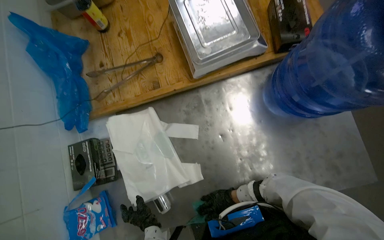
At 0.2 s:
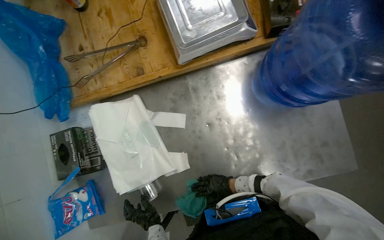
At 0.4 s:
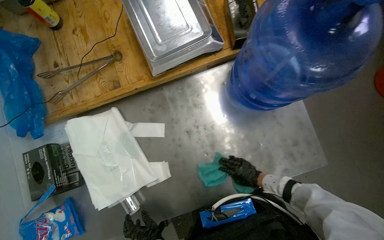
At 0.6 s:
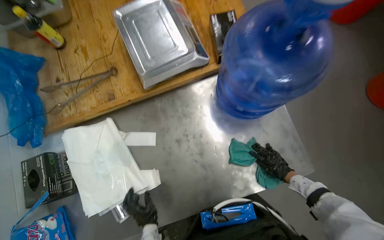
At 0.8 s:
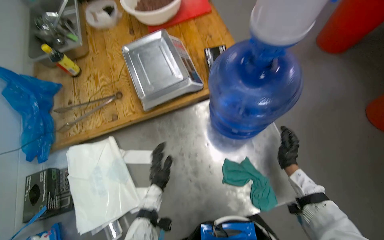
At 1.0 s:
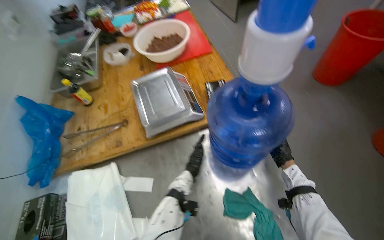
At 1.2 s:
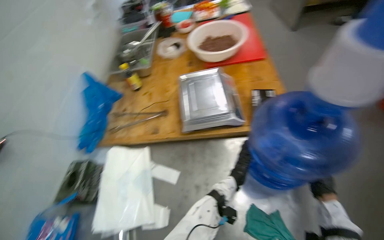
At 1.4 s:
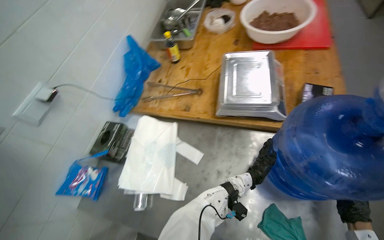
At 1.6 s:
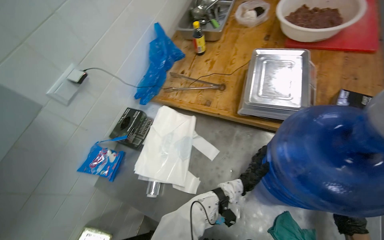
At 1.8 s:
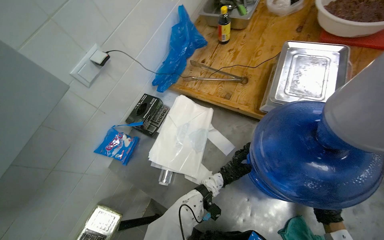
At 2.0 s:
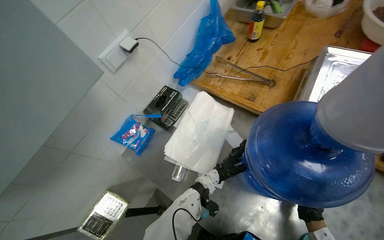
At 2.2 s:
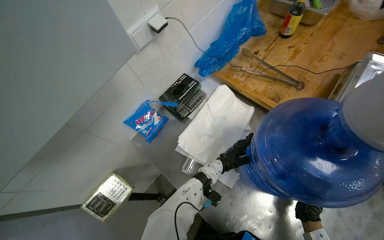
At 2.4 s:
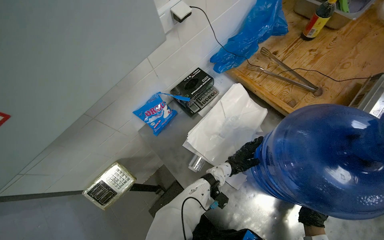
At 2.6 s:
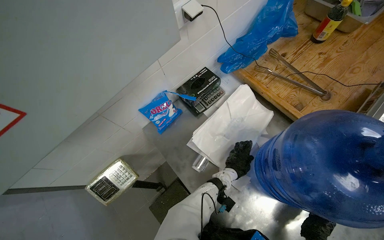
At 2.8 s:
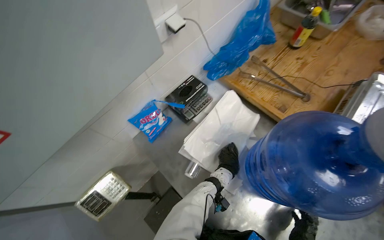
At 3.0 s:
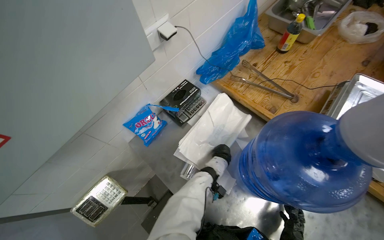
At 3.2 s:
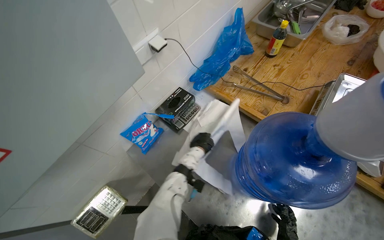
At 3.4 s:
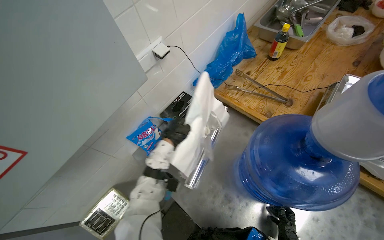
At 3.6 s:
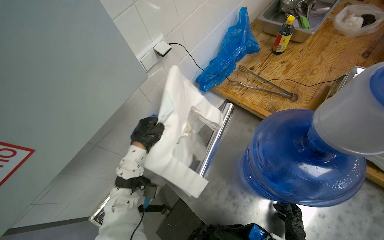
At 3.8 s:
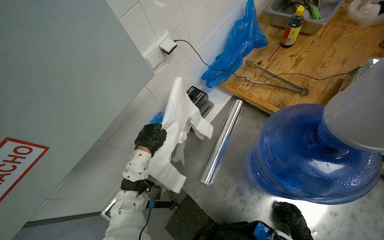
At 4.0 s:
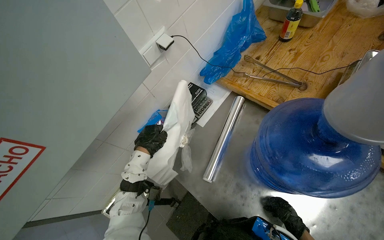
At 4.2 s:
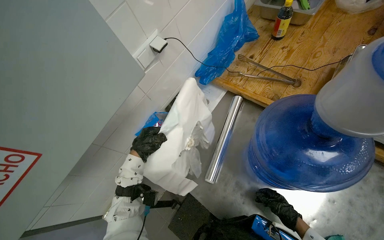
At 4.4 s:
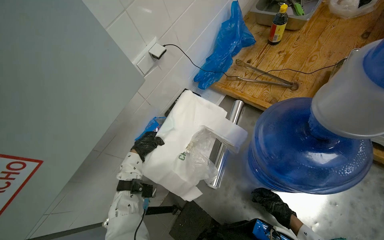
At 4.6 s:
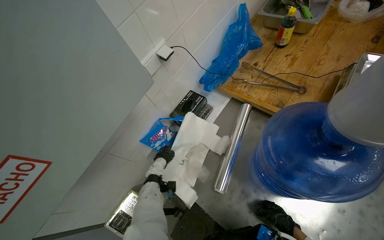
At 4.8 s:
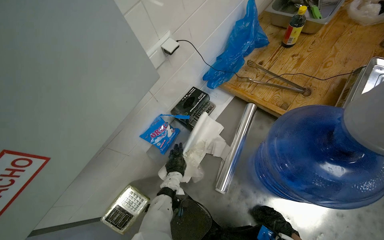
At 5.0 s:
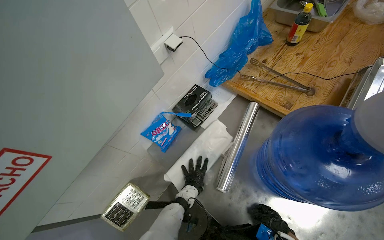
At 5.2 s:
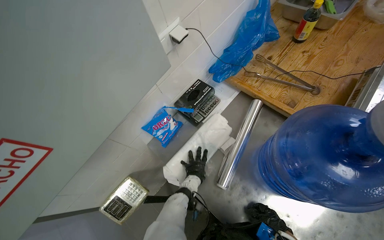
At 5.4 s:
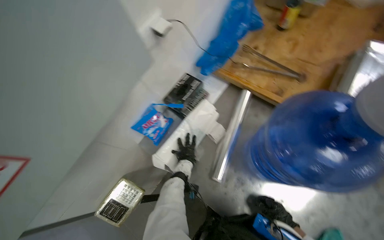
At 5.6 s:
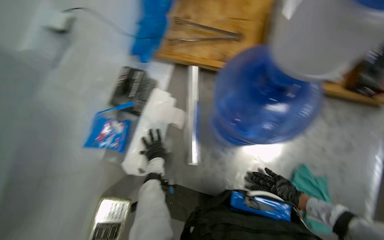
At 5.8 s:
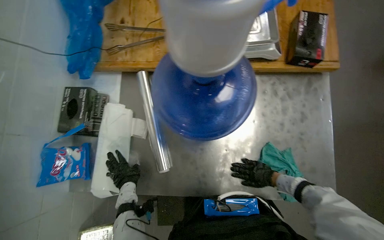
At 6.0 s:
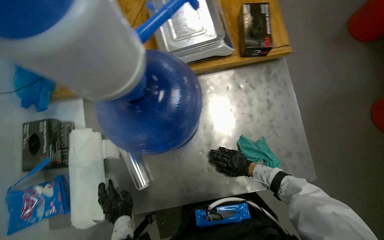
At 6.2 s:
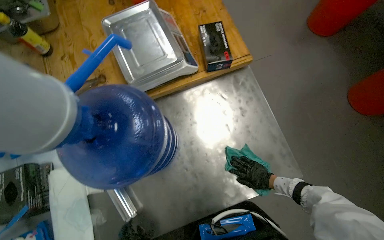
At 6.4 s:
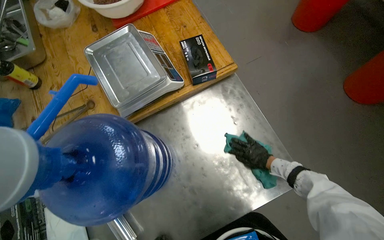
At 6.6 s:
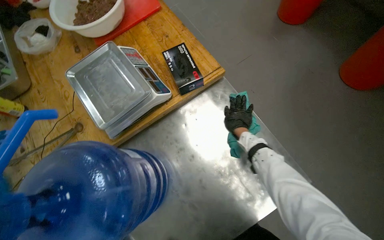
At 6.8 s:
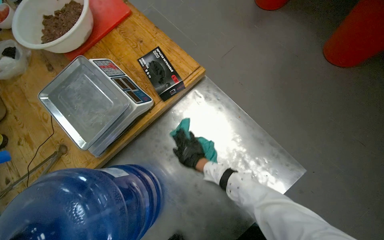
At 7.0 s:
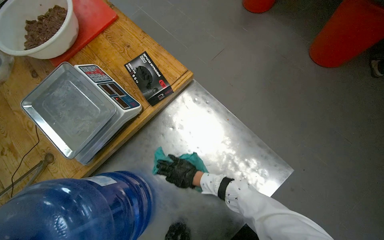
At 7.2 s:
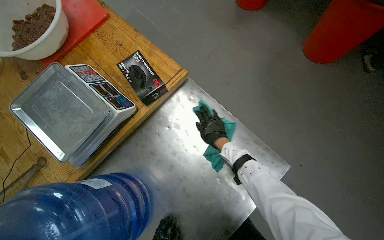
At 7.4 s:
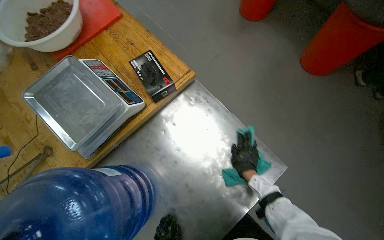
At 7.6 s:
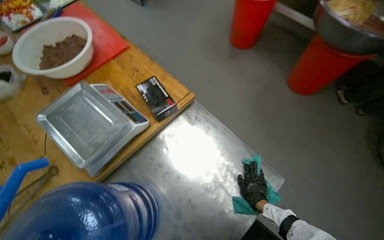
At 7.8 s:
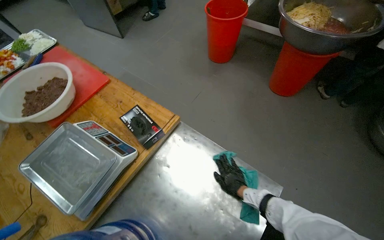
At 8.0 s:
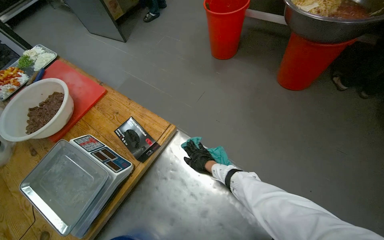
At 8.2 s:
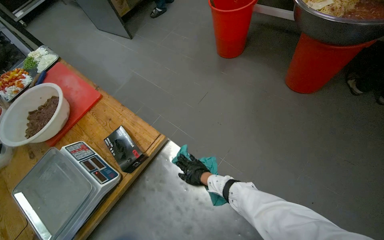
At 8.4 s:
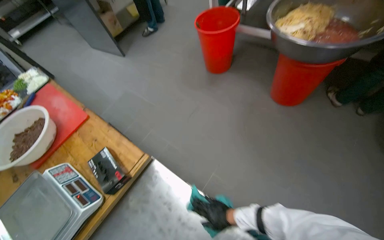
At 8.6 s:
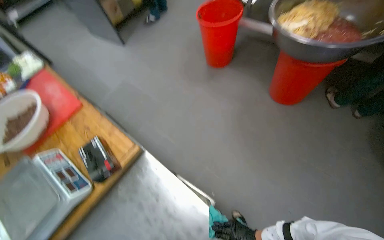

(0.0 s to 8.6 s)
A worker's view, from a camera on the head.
Job: cleaning kitchen.
The whole recording: Wiping kitchen table and supplies. The worker wipes a stainless steel table and various supplies on it with a cloth.
0.0 s - 1.4 s: The head rotates about 30 degrees to the left. The wearer looks approximately 15 degrees further upward.
1.4 s - 2.8 s: The wearer looks approximately 10 degrees further downward. Everything in view rotates about 30 degrees clockwise.
4.4 s - 5.8 s: The head turns to the right by roughly 35 degrees. The view tilts about 15 degrees downward.
5.8 s - 7.2 s: The scene turns about 45 degrees counterclockwise in the picture.
7.2 s - 8.6 s: The wearer looks some 15 degrees further upward. The right hand goes up and down the picture, roughly 30 cm each way, reversing 2 times.

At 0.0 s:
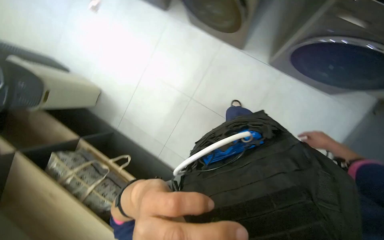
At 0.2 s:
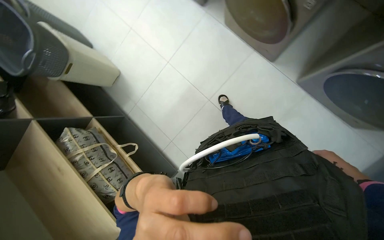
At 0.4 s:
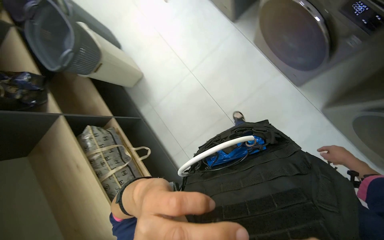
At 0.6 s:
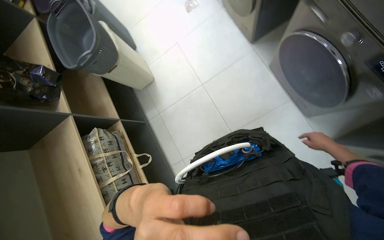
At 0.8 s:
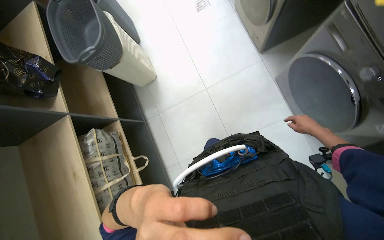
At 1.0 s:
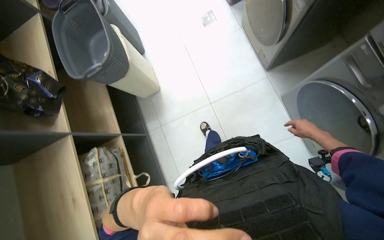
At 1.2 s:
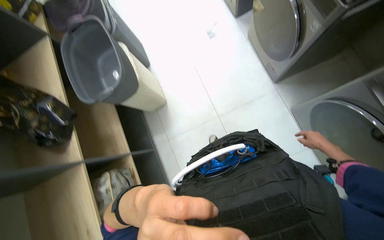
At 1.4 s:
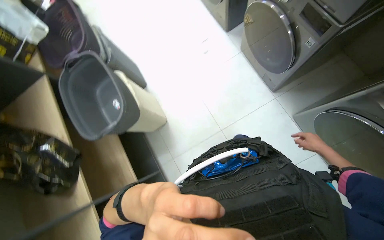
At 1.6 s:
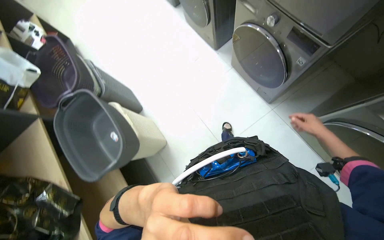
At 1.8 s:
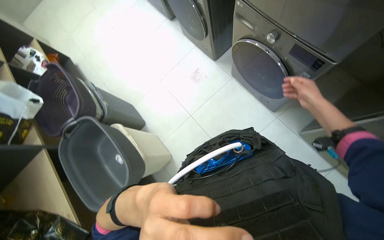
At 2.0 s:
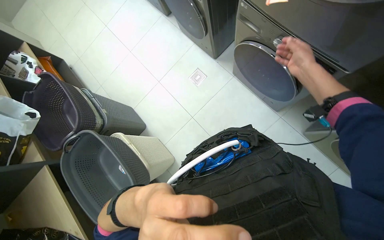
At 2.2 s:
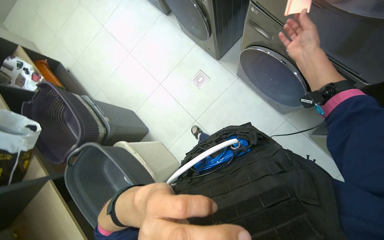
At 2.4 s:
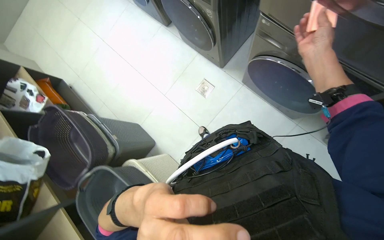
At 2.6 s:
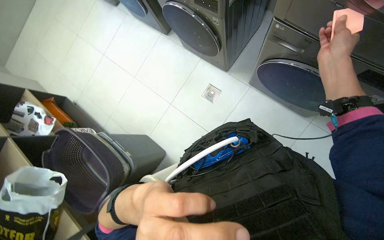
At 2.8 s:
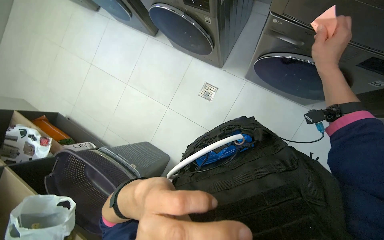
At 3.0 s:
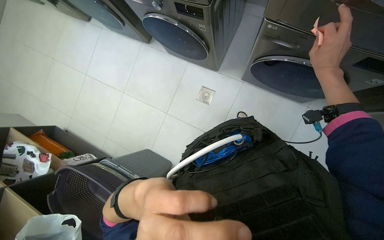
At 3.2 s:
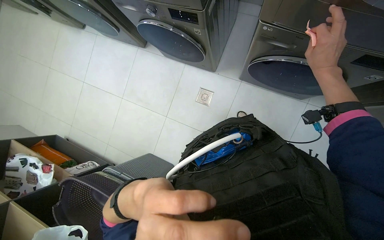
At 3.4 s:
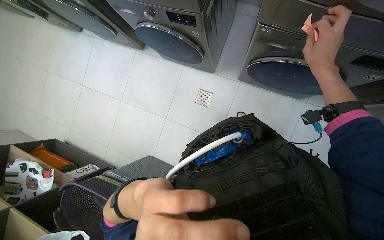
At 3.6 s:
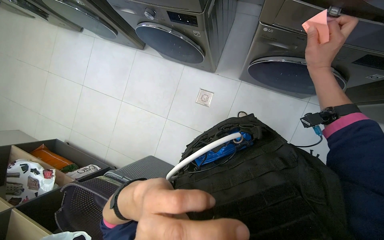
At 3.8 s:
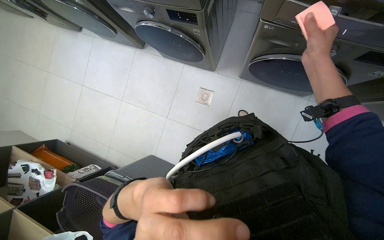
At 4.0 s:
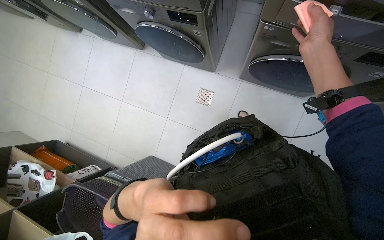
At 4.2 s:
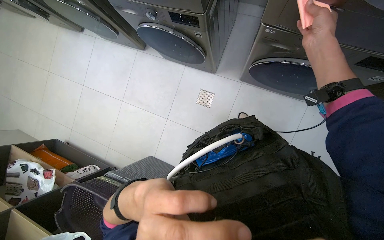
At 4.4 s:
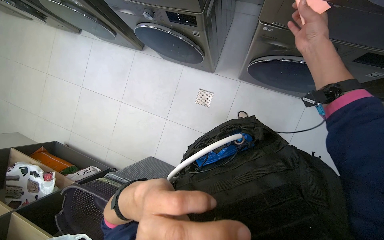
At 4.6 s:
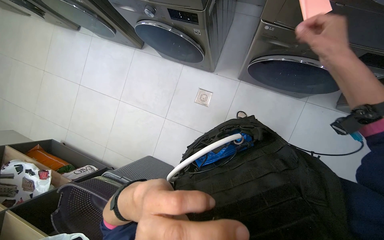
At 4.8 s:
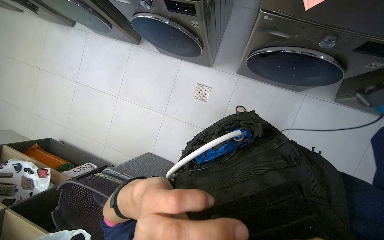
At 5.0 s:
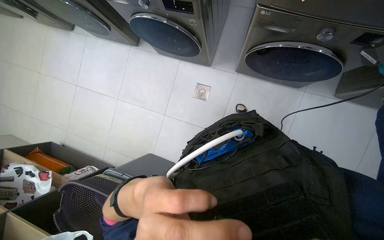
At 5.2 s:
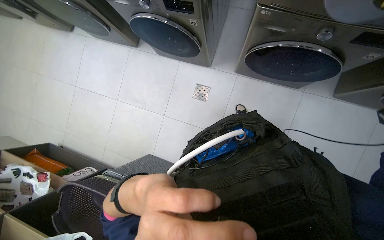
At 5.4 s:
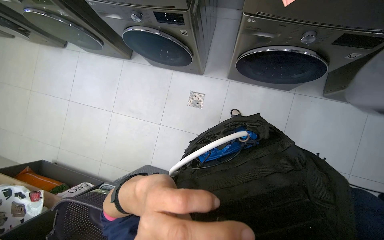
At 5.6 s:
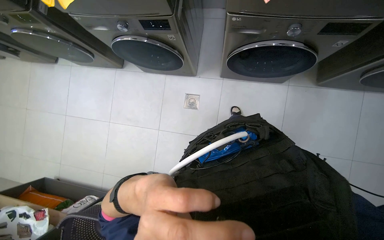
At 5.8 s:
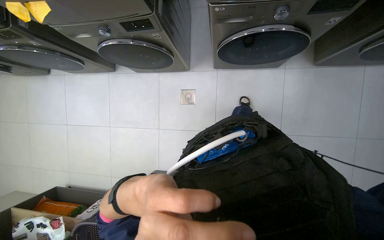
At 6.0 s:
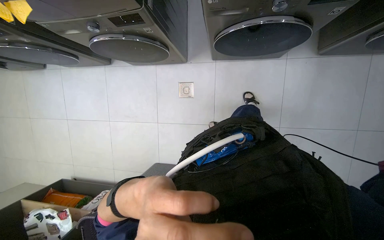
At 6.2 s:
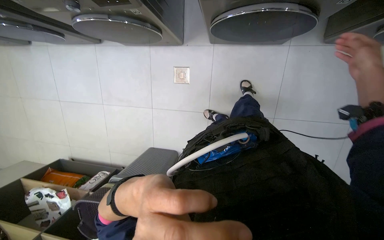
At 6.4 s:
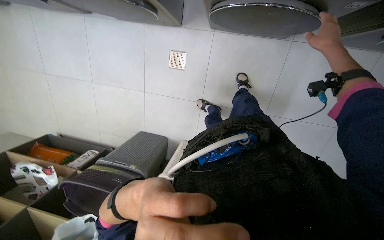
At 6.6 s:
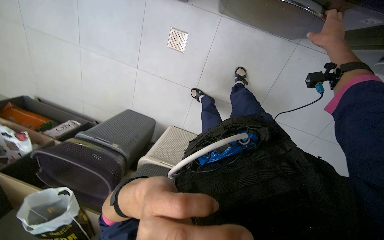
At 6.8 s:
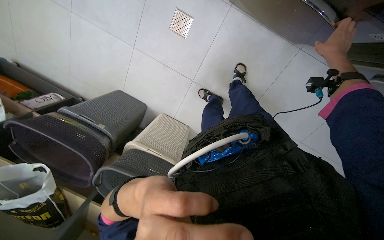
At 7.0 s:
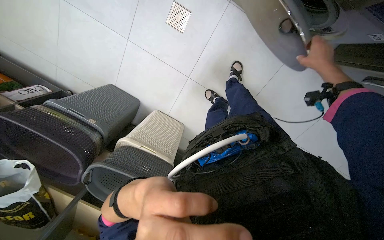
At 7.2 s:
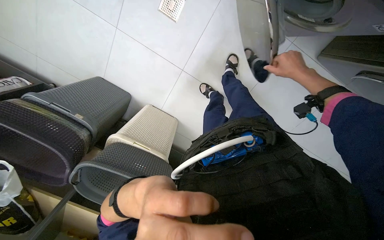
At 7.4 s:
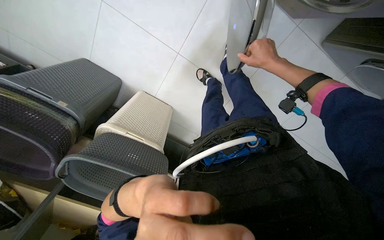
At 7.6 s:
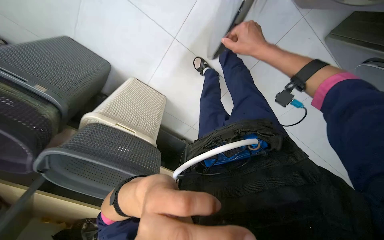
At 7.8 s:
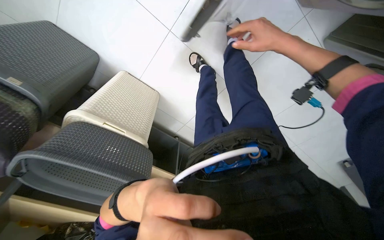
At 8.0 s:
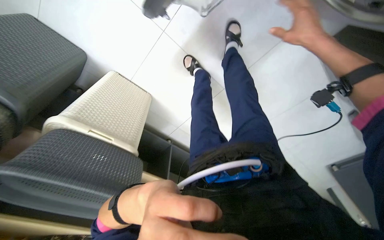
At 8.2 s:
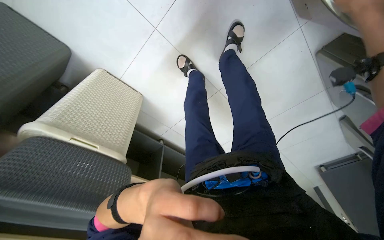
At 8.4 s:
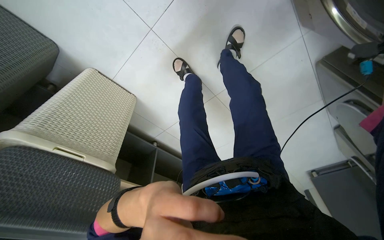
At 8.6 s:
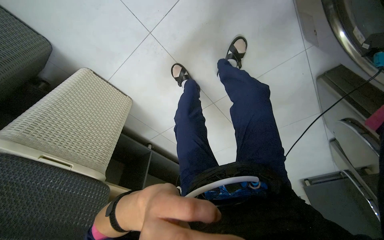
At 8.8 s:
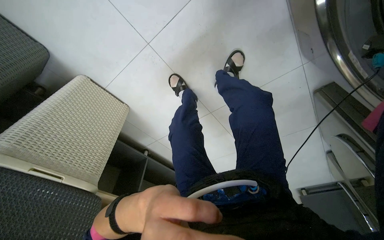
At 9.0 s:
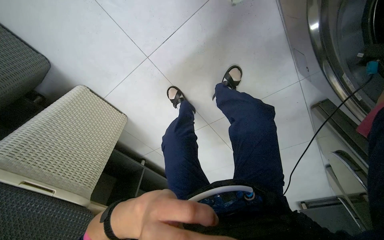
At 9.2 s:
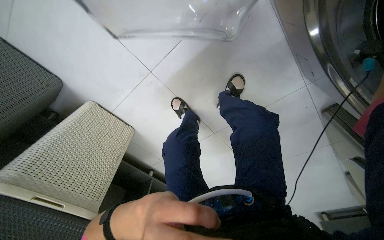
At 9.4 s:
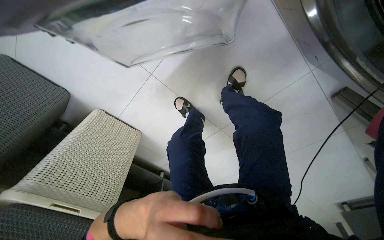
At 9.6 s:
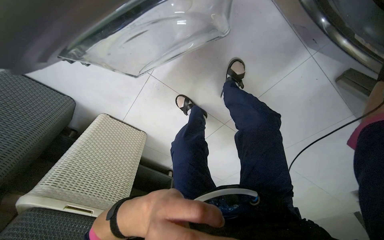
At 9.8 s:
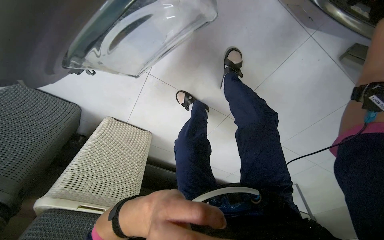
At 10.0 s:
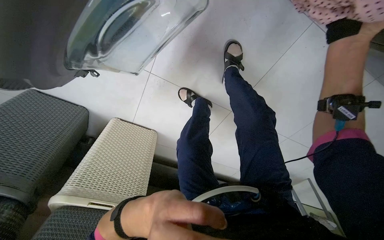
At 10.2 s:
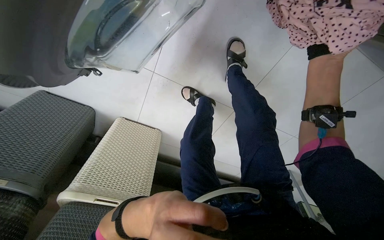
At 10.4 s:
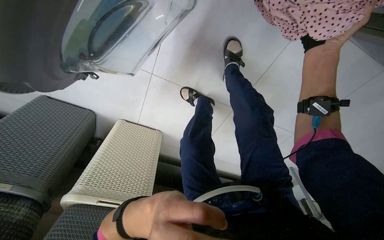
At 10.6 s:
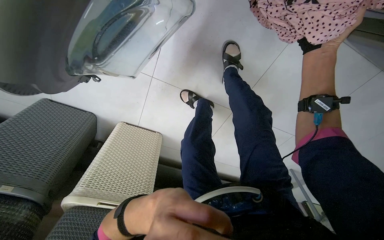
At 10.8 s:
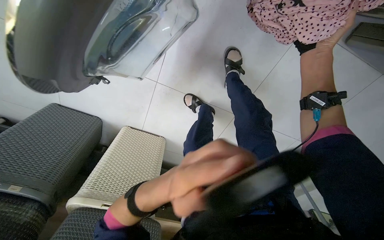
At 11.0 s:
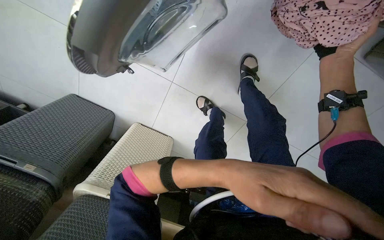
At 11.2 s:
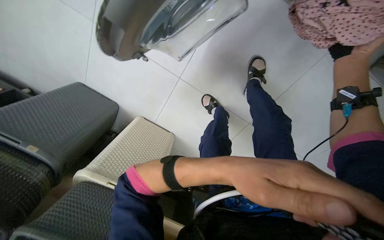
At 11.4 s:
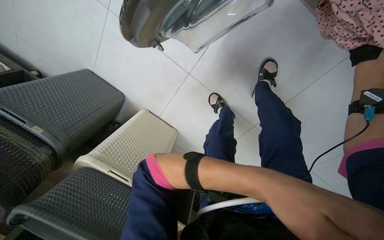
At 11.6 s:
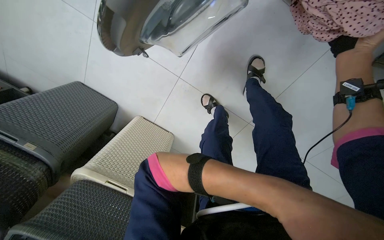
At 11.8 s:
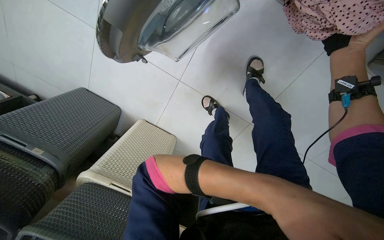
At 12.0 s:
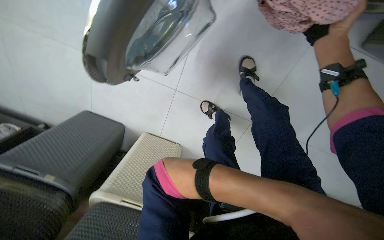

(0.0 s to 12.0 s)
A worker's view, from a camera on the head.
Job: managing laundry.
The whole recording: Unloading clothes from washing machines. The worker unloads washed clothes from multiple washing machines into laundry baskets.
0.0 s - 1.6 s: The camera is carried approximately 90 cm.
1.6 s - 3.0 s: The head travels approximately 60 cm. Everything in view rotates about 30 degrees counterclockwise.
3.0 s - 4.4 s: The right hand moves up the picture, about 10 cm.
6.0 s - 7.6 s: The view pans to the right by about 25 degrees. The view tilts approximately 40 degrees downward. The scene turns approximately 30 degrees clockwise in the picture.
7.6 s - 9.0 s: The camera is carried roughly 40 cm.
9.0 s - 10.4 s: The view swings about 20 degrees to the left.
10.4 s - 12.0 s: The left hand travels to the right by some 30 cm.
